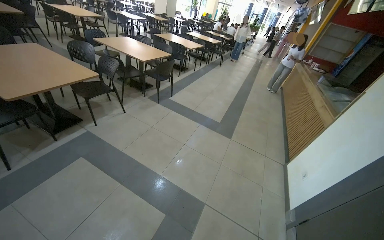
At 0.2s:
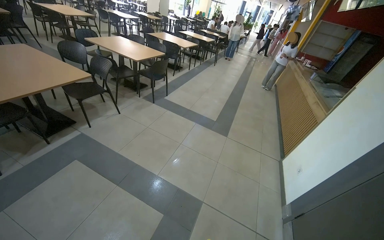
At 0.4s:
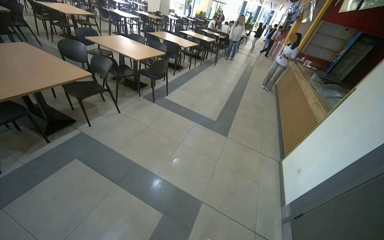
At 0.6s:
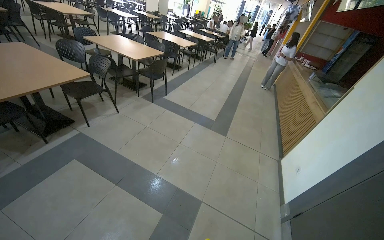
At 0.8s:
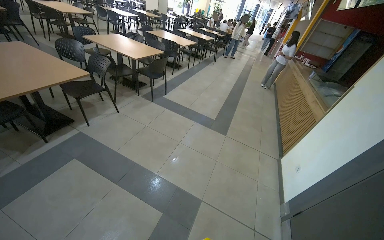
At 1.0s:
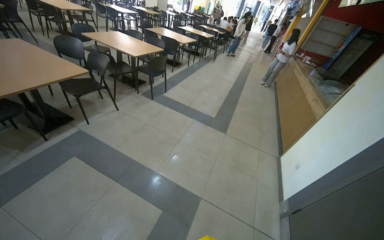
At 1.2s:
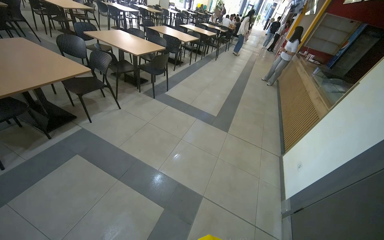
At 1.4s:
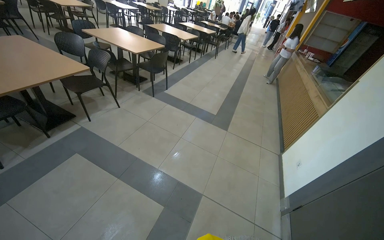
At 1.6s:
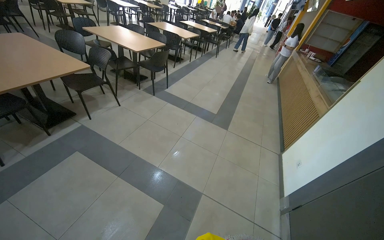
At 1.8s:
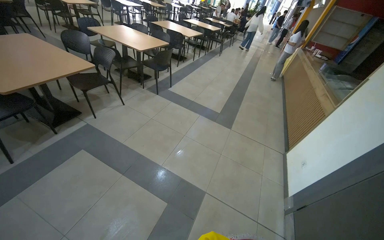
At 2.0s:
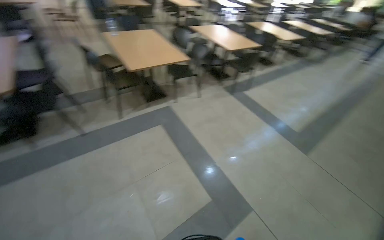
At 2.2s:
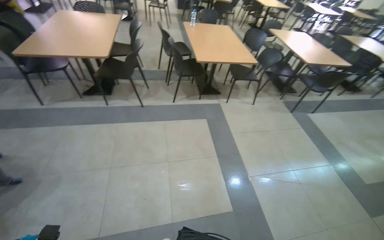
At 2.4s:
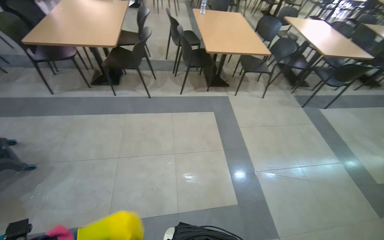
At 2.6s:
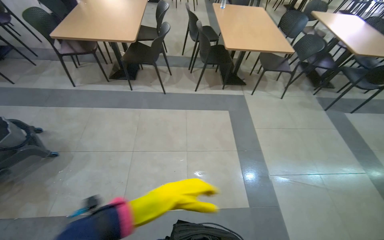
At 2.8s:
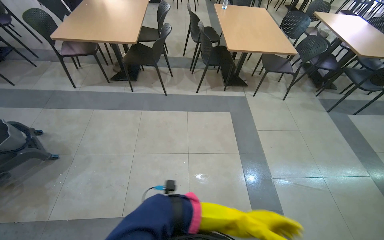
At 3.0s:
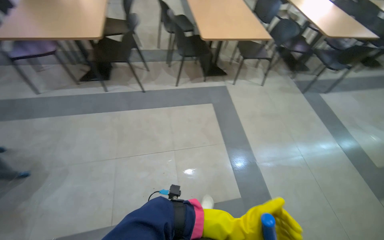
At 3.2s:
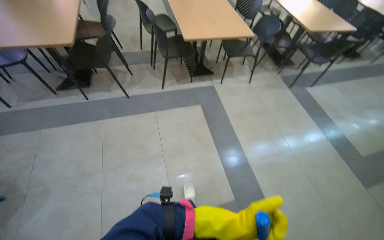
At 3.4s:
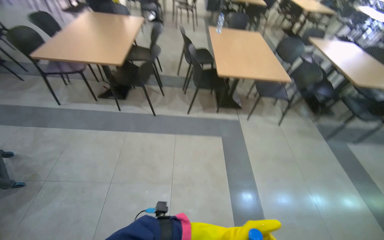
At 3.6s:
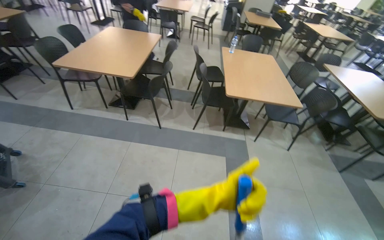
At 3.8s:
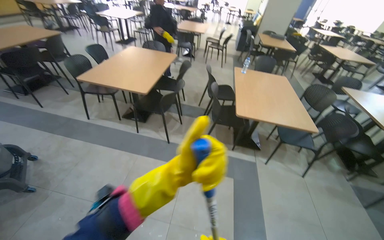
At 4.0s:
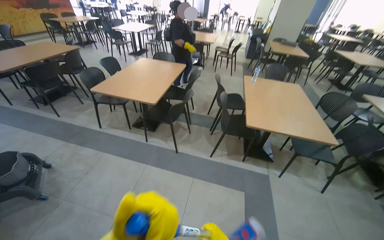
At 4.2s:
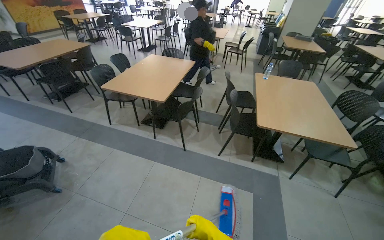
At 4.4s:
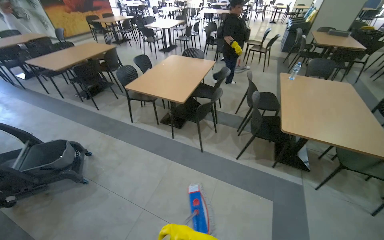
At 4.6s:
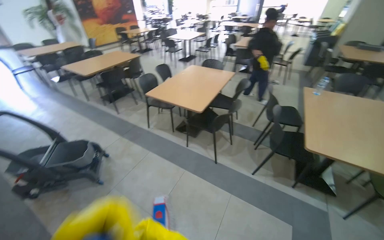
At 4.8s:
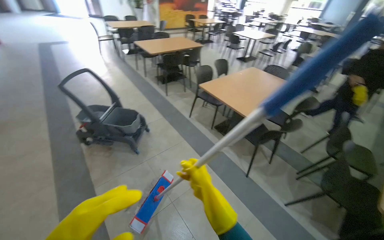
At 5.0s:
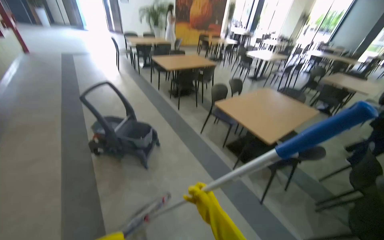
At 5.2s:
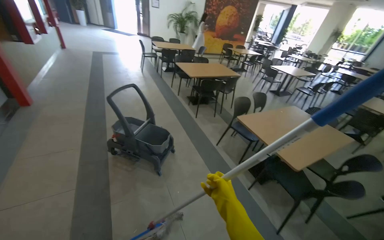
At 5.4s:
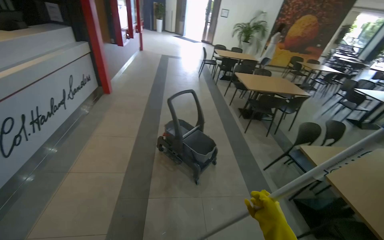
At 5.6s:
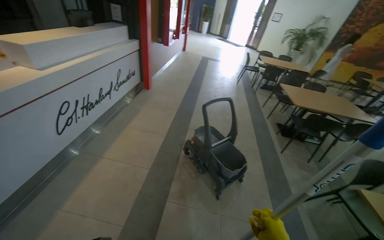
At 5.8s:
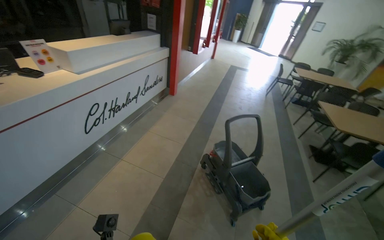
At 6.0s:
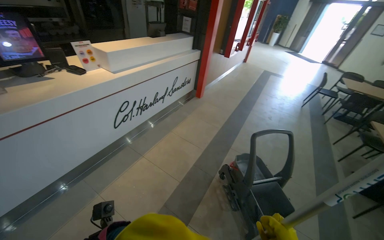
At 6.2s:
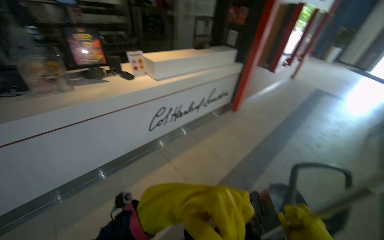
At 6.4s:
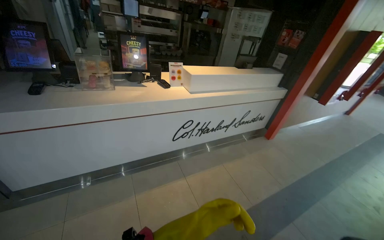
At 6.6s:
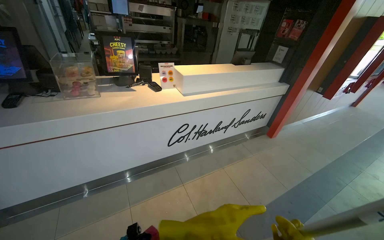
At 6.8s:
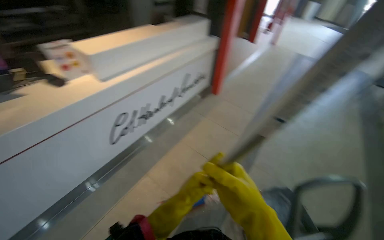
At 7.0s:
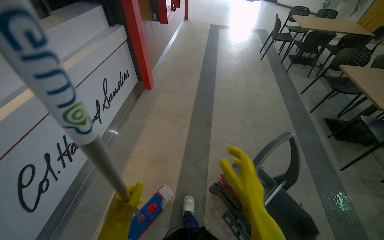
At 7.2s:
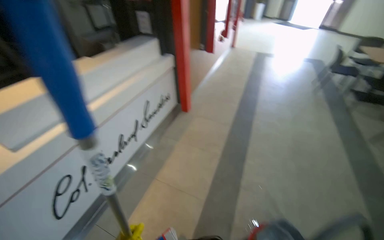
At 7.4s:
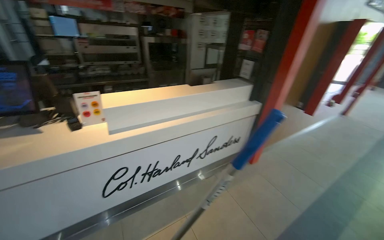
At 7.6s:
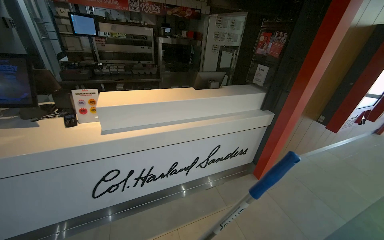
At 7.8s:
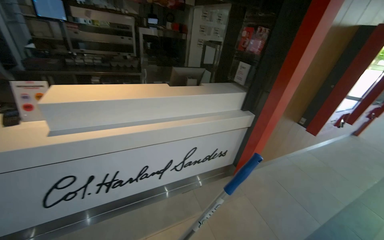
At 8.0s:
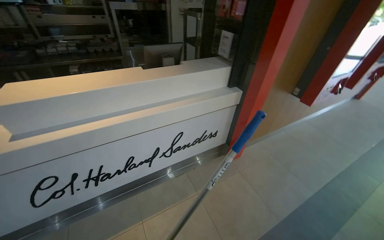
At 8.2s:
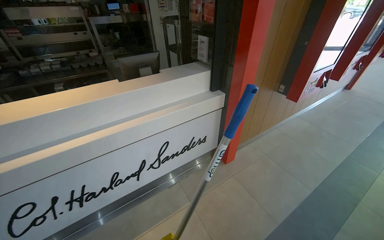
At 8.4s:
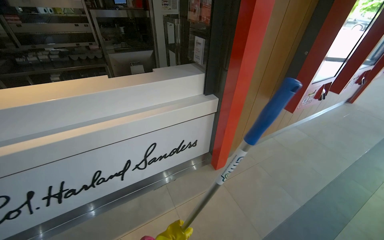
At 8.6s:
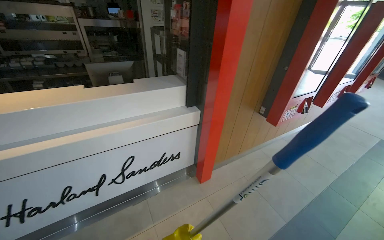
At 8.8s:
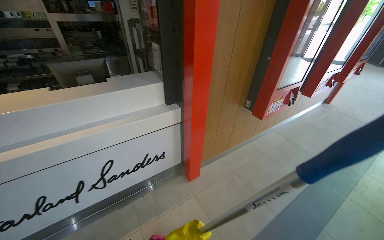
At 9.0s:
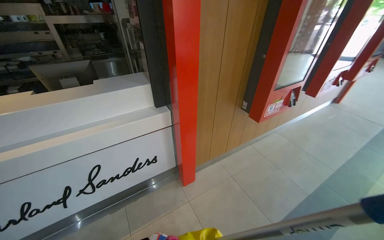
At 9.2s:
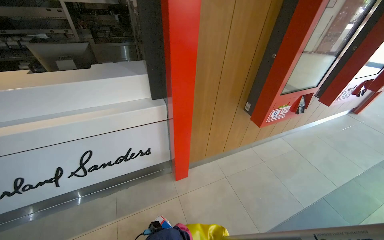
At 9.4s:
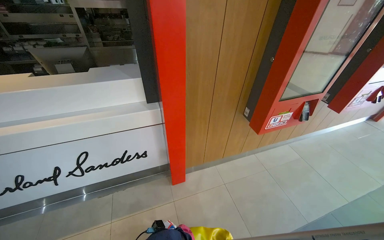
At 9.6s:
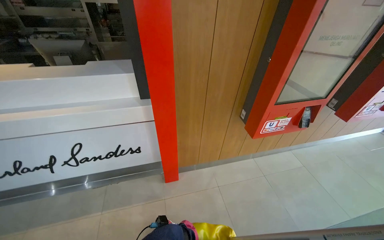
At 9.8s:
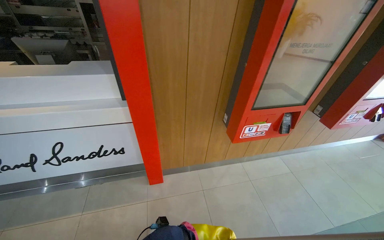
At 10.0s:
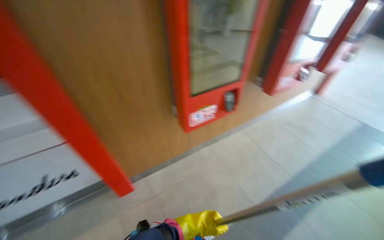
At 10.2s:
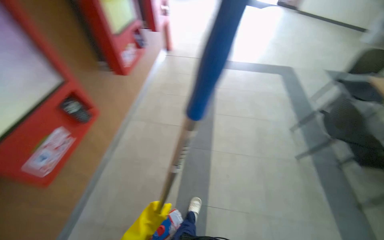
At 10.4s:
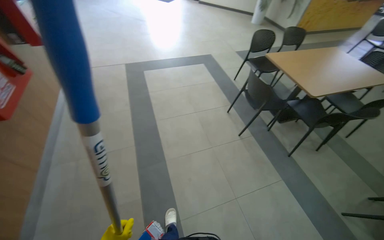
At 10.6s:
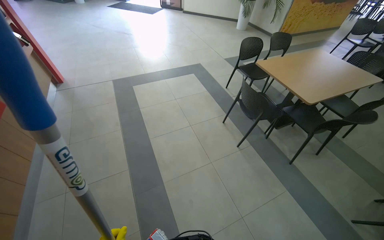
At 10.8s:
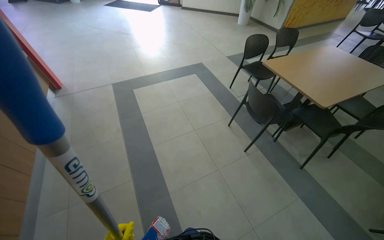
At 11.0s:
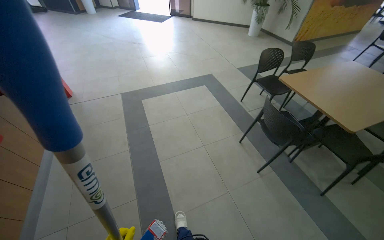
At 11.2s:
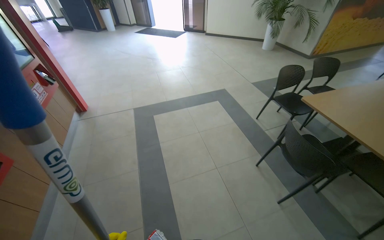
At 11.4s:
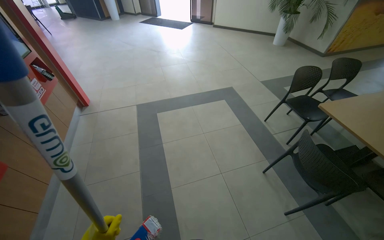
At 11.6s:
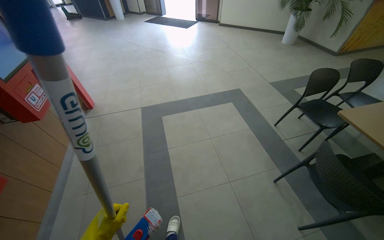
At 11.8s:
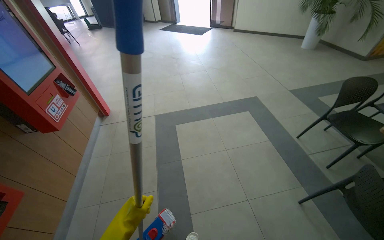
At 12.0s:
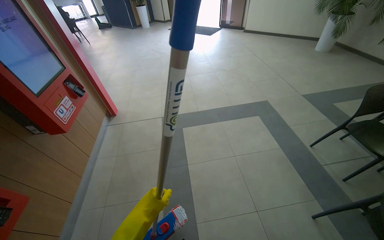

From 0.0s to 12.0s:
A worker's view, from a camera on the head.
Job: mopping floor.
The whole recording: Mopping cafeteria floor. The worker mops the floor in the cafeteria area, moving around tables and wringing the mop.
From 1.6s to 3.0s: The wearer looks about 55 degrees further to the left.
From 3.0s to 4.4s: The wearer looks some 35 degrees further to the left. The wearer looks about 20 degrees further upward.
From 4.4s to 6.0s: The head travels roughly 80 cm. The wearer looks roughly 100 degrees further to the left. The view tips upward by roughly 15 degrees.
From 7.6s to 9.0s: The camera is carried roughly 1 m.
From 9.0s to 10.4s: The head travels roughly 1 m. The head turns to the right by approximately 65 degrees. The view tips downward by about 15 degrees.
From 10.4s to 12.0s: The camera is carried about 1 m.

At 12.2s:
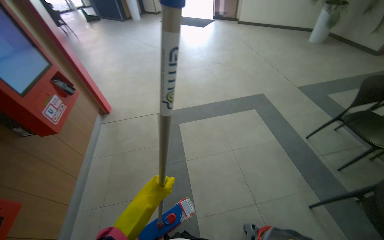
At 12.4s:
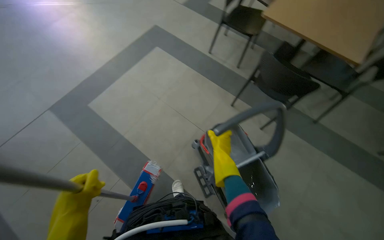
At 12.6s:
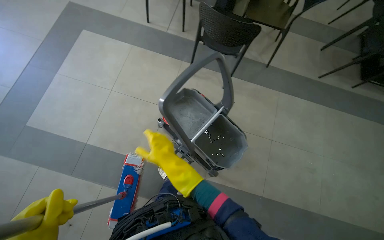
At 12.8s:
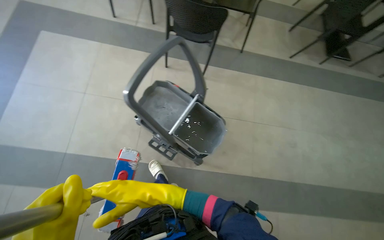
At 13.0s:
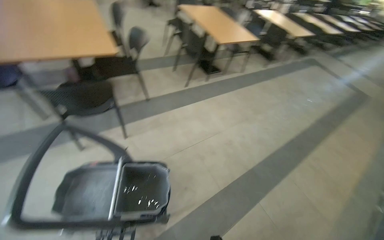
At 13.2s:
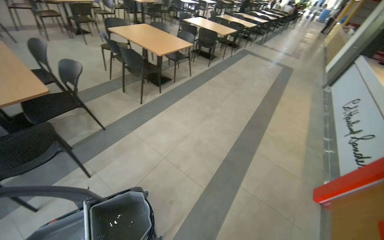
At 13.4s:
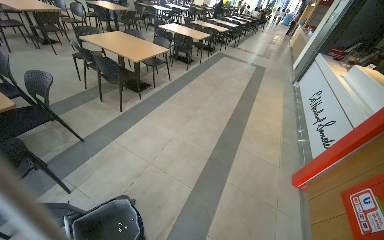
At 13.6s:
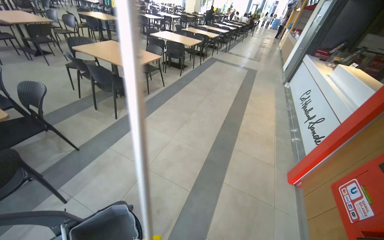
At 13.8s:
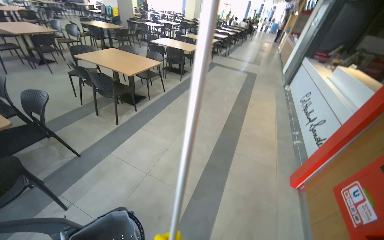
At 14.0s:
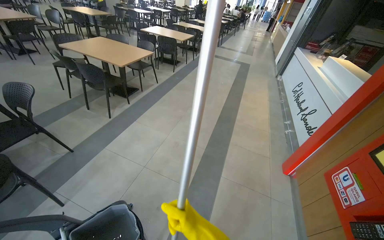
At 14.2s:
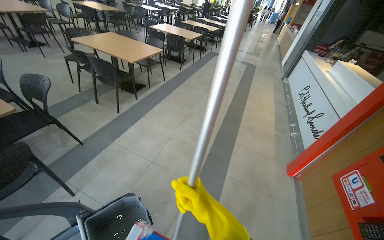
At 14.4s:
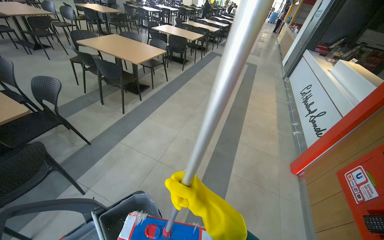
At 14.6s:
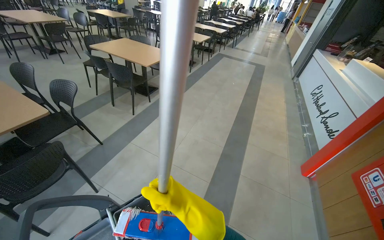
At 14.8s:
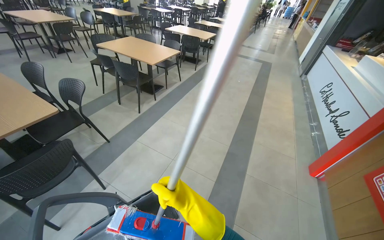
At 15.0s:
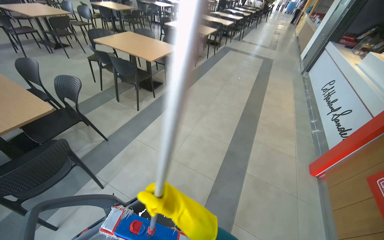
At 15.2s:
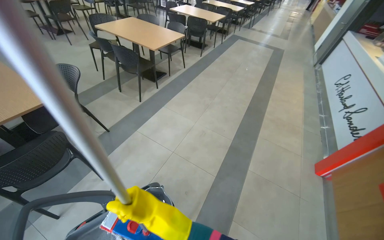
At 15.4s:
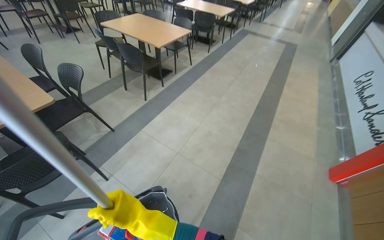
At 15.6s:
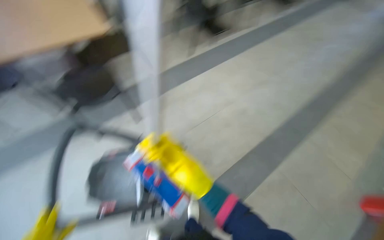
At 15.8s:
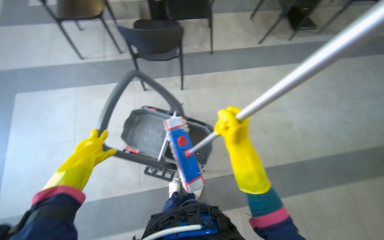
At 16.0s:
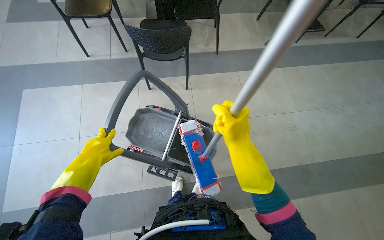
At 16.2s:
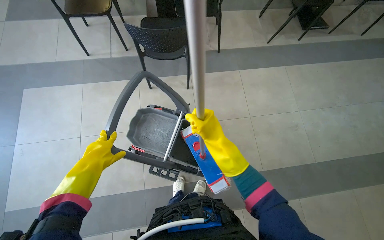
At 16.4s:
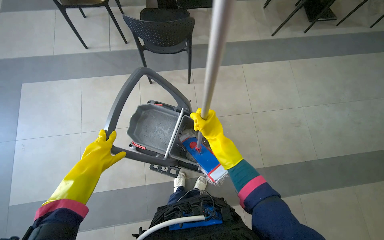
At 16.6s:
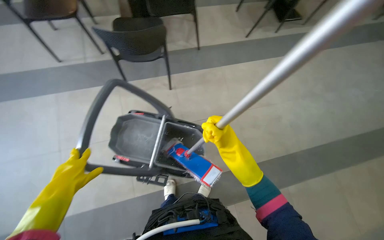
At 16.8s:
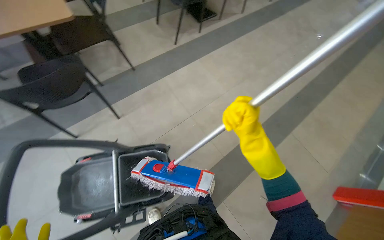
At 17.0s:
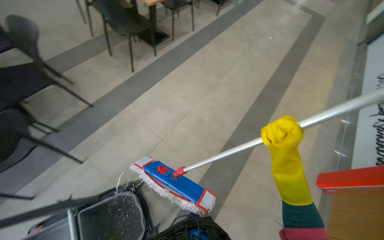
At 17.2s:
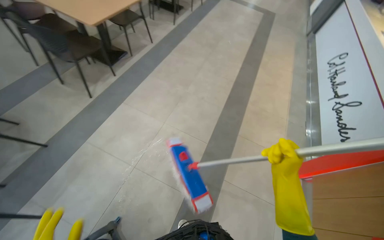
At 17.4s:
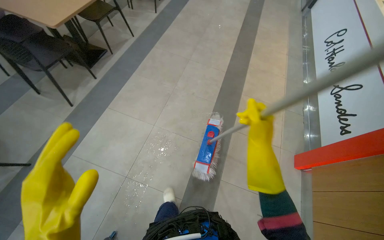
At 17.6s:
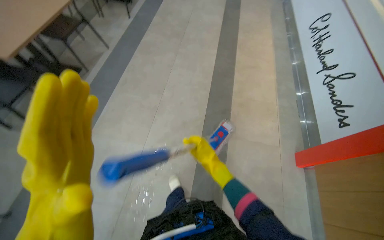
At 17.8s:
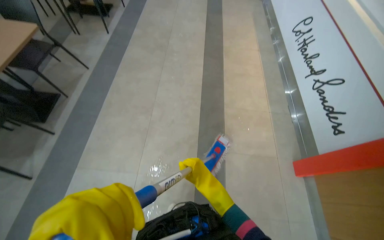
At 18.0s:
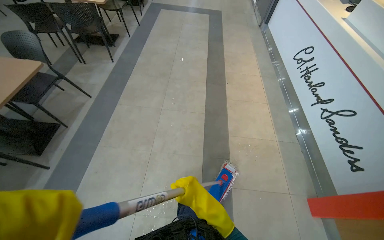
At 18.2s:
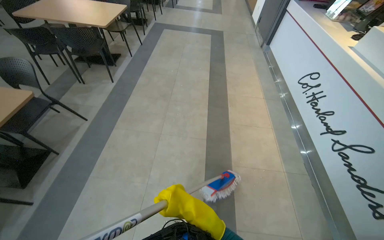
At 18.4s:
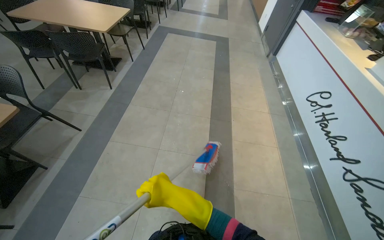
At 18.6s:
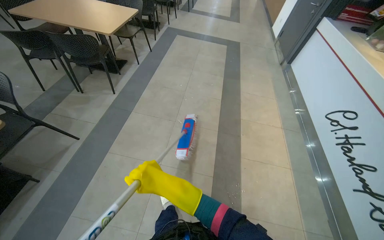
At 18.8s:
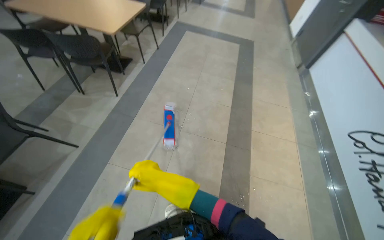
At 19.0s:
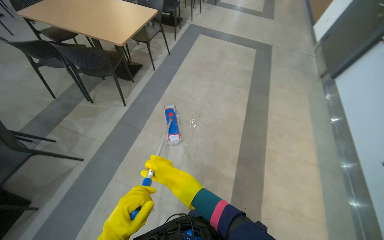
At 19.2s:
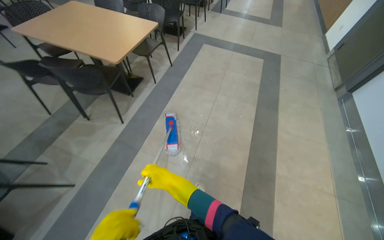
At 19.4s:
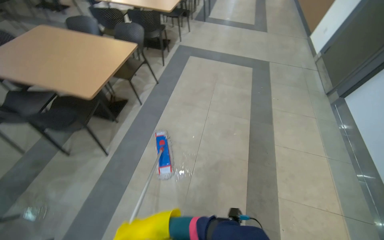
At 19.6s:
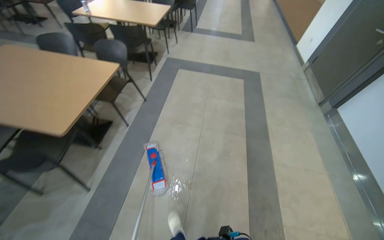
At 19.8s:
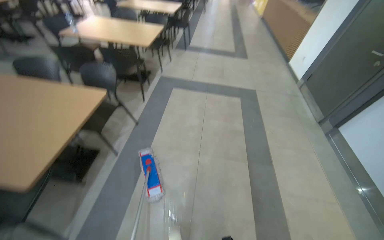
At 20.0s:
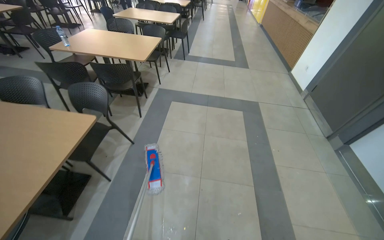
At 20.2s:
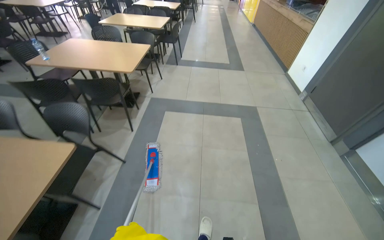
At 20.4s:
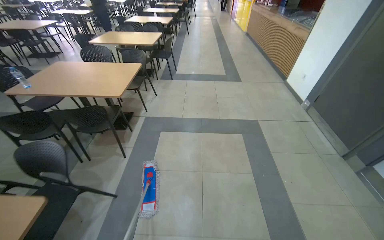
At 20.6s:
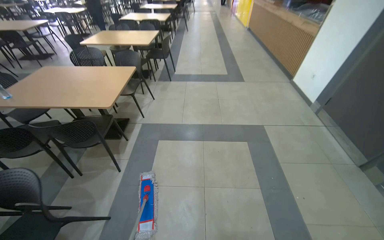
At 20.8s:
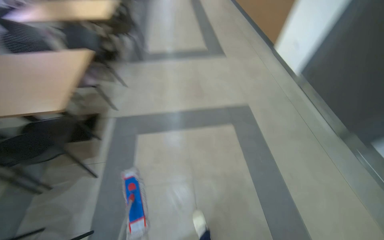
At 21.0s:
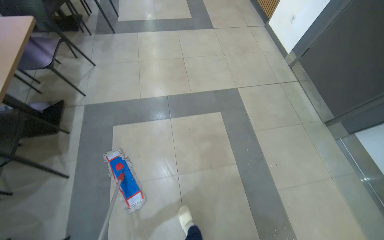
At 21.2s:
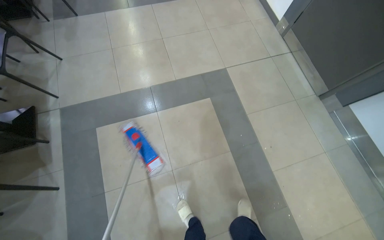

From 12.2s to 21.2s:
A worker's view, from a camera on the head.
Job: mopping floor.
The whole recording: Mopping cafeteria floor. The worker mops the floor in the cafeteria area, moving around tables and wringing the mop.
From 12.2s to 13.8s: The wearer looks about 145 degrees further to the right.
From 16.6s to 18.2s: The wearer moves some 1.5 m. The wearer looks about 70 degrees further to the right. The camera pitches upward, by approximately 15 degrees.
From 18.2s to 19.8s: The wearer moves some 2 m.
From 19.8s to 21.2s: The camera is carried about 1.5 m. The head rotates about 25 degrees to the right. The camera pitches downward, by roughly 20 degrees.
